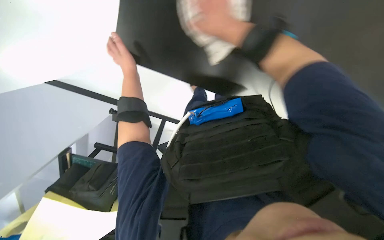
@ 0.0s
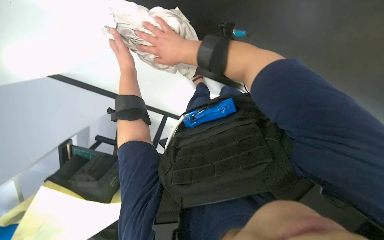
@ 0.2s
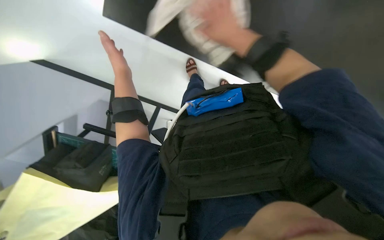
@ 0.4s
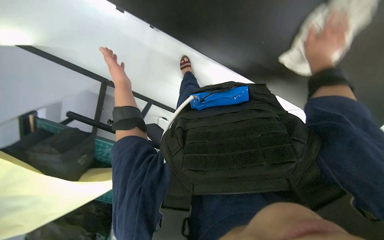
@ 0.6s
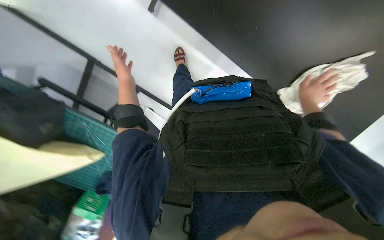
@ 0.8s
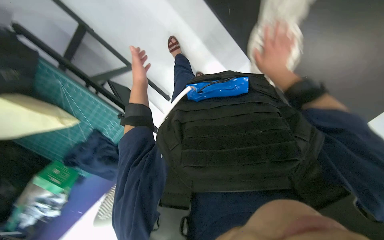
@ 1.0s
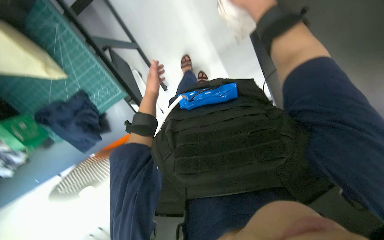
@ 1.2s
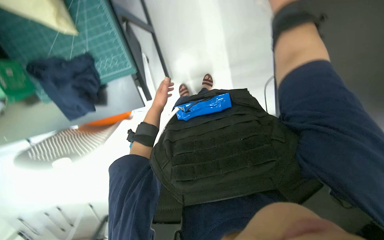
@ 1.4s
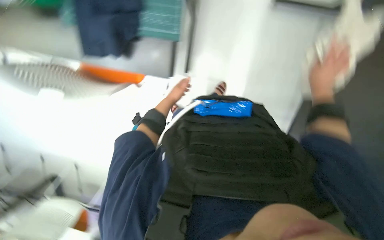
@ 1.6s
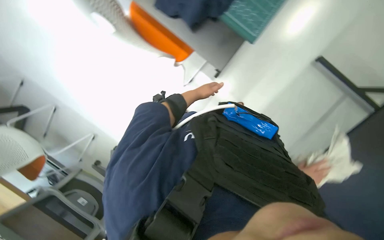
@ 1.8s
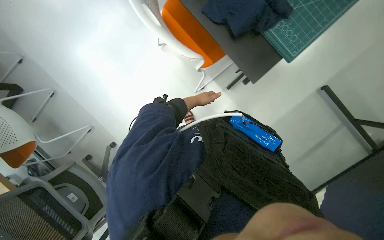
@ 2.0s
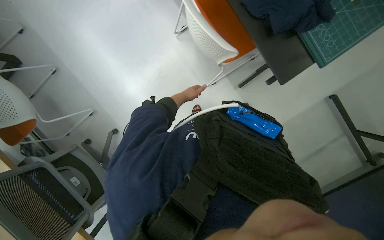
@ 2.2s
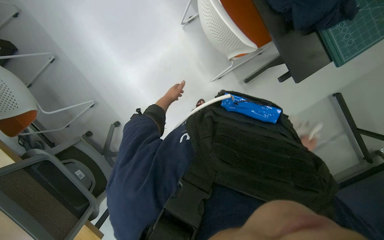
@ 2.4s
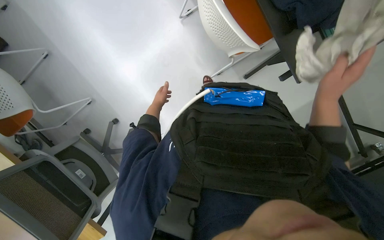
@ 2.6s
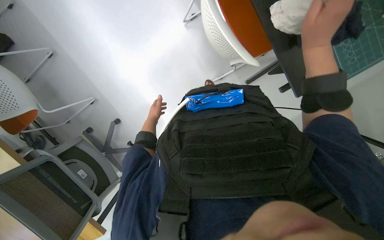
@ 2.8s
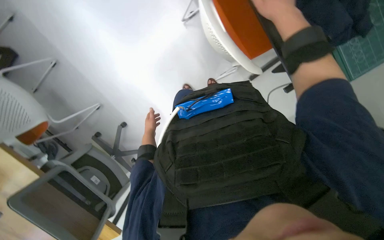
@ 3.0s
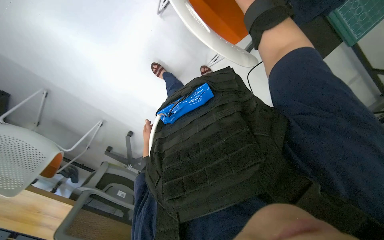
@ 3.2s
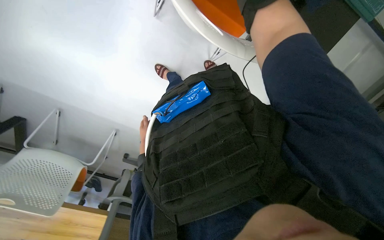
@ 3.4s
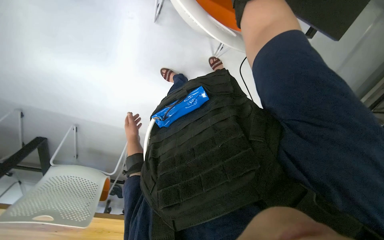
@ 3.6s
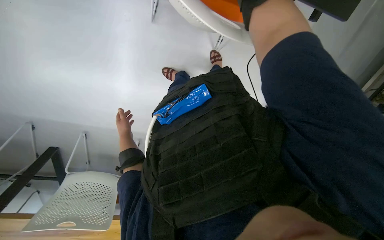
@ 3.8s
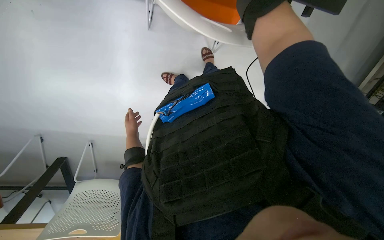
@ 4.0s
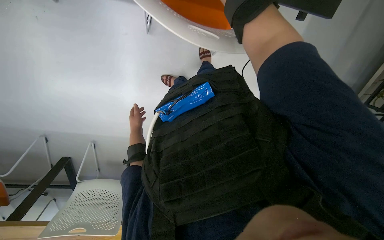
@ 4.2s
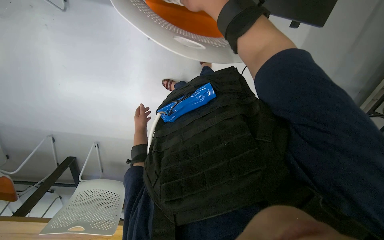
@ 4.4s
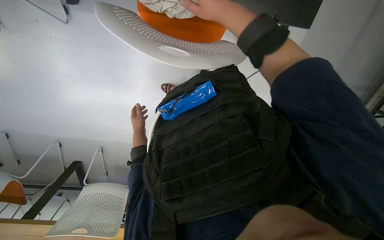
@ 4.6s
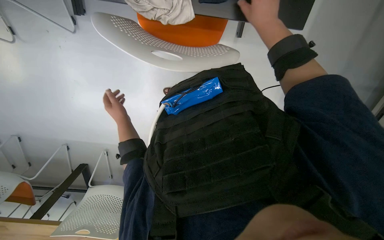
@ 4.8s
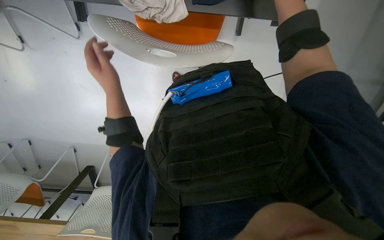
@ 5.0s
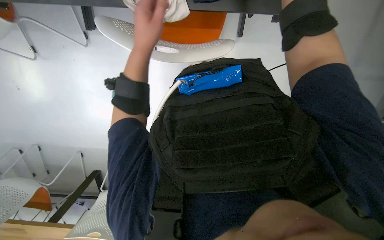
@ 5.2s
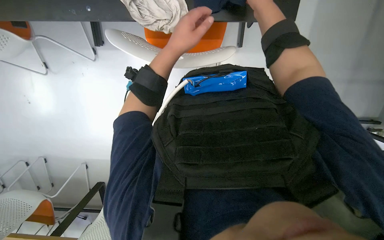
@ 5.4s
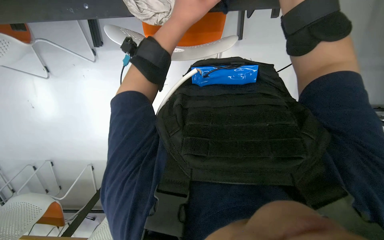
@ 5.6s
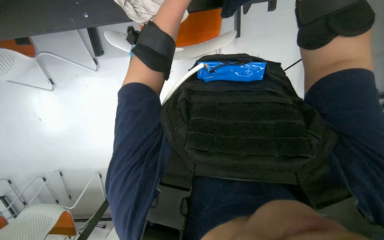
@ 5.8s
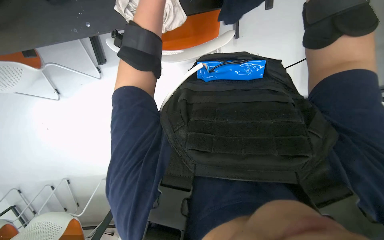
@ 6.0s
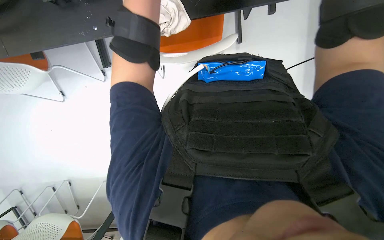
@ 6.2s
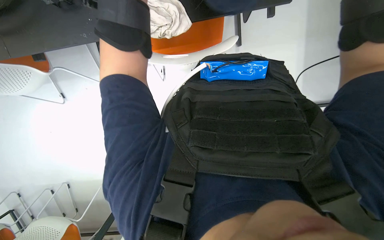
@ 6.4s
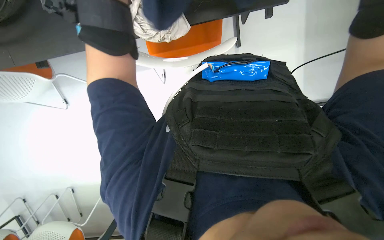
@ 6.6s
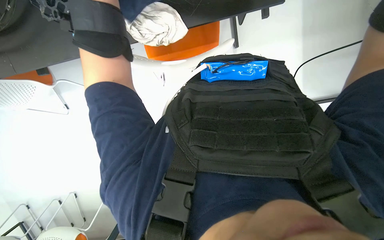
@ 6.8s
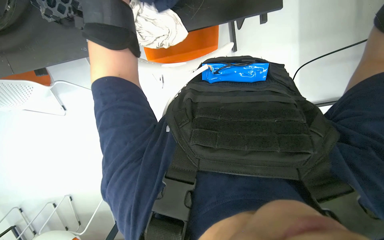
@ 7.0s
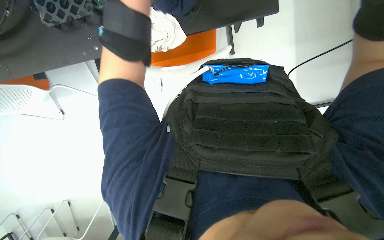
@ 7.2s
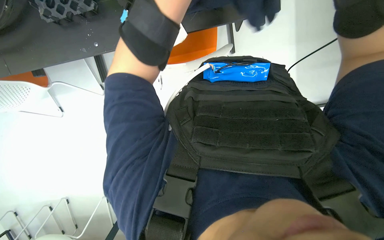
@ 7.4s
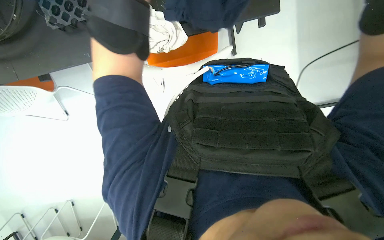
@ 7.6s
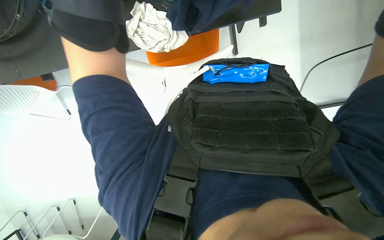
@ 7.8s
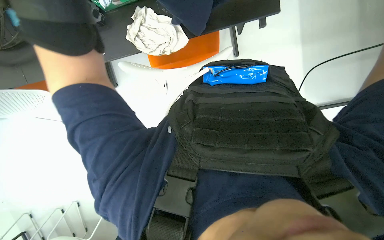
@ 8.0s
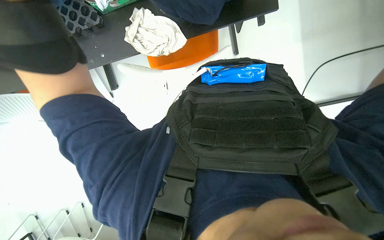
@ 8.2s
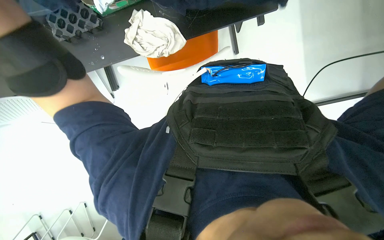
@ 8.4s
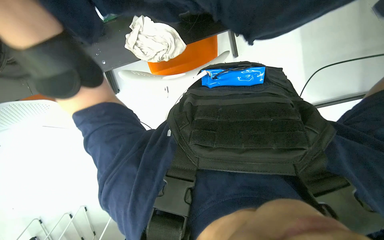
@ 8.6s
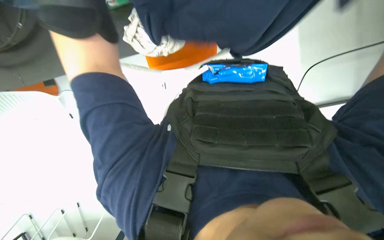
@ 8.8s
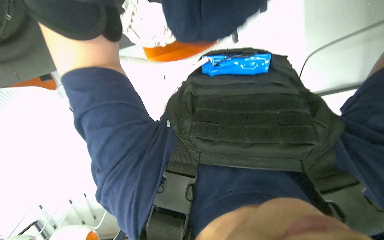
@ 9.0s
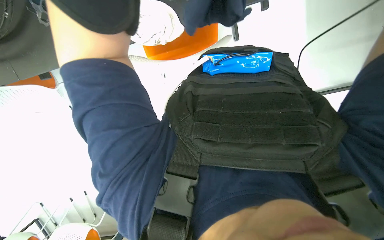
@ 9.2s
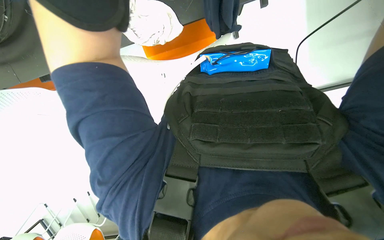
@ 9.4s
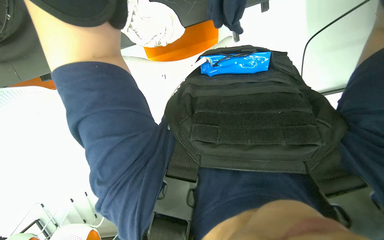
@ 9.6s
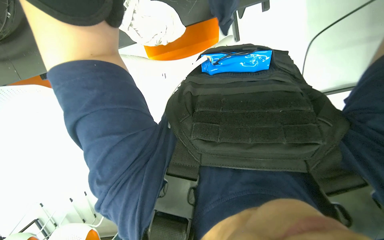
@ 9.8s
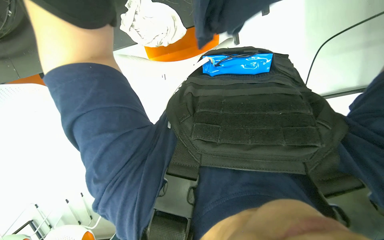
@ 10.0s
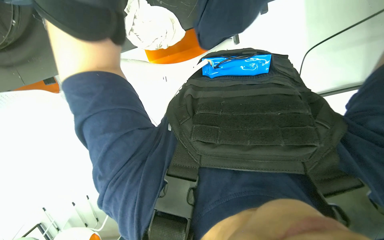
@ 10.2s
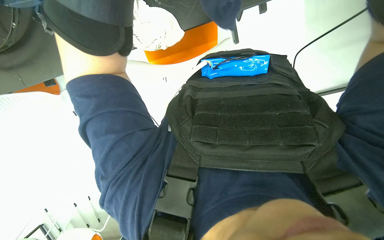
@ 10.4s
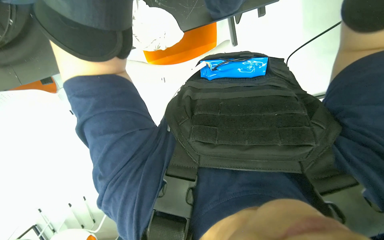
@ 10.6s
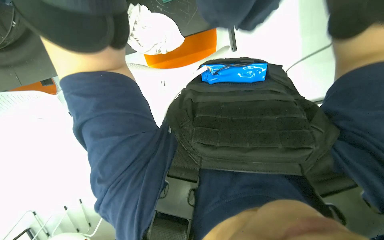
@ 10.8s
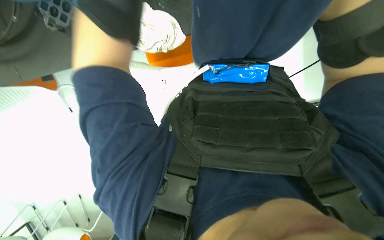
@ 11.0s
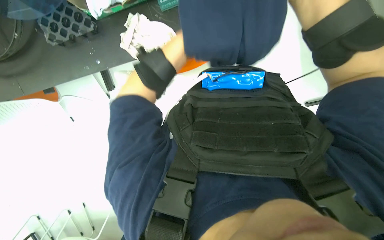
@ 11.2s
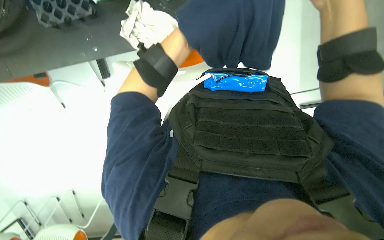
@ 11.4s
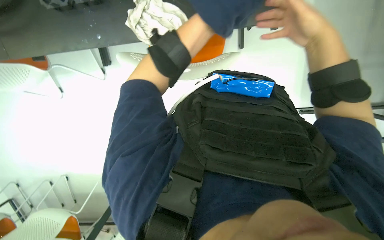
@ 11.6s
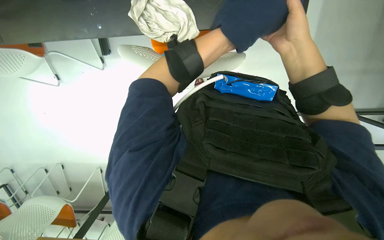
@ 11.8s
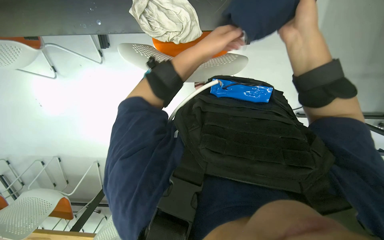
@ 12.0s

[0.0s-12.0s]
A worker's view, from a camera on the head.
Job: wiping surfaces.
The whole recording: Wiping various surfaces. The worker wipes various surfaces including a black table, a white shelf, and a window.
0.0s to 1.6s: The camera is aimed some 20 degrees further to the right. The scene rotates clockwise by approximately 30 degrees. The left hand heads farther from the camera and down the picture, covering some 40 cm.
1.6s to 3.0s: Everything in view rotates roughly 40 degrees clockwise.
3.0s to 4.4s: The scene rotates counterclockwise by roughly 30 degrees.

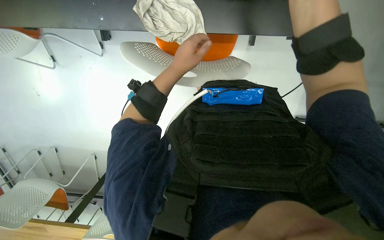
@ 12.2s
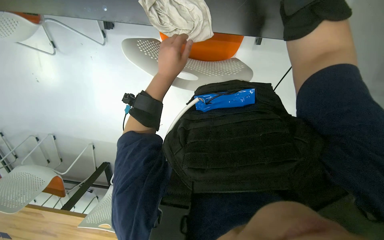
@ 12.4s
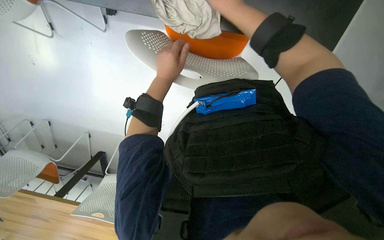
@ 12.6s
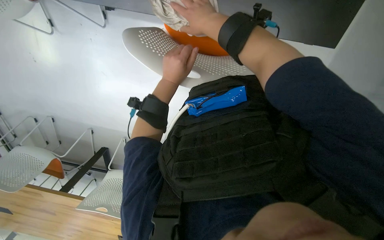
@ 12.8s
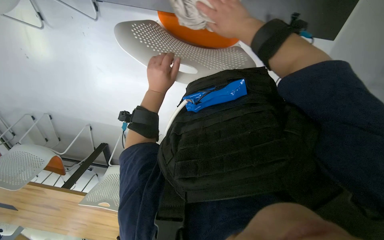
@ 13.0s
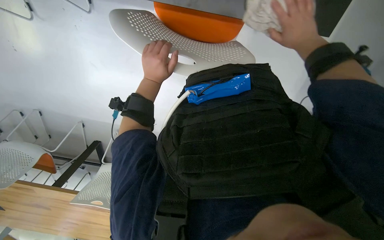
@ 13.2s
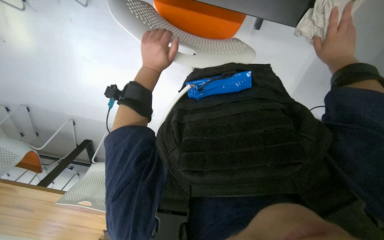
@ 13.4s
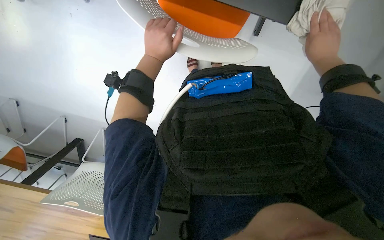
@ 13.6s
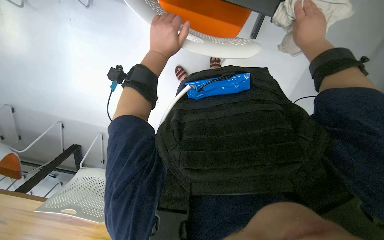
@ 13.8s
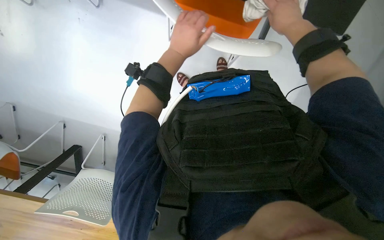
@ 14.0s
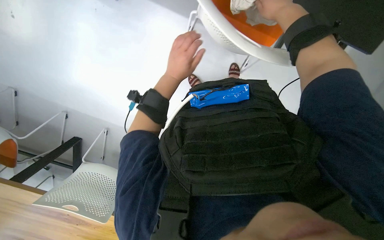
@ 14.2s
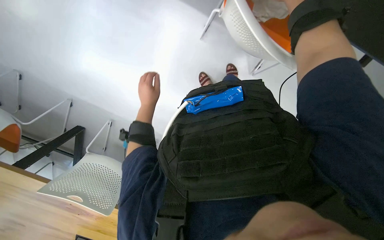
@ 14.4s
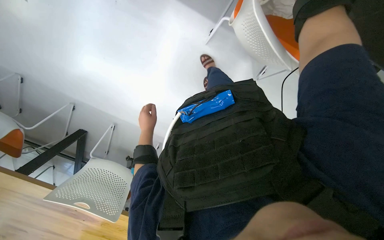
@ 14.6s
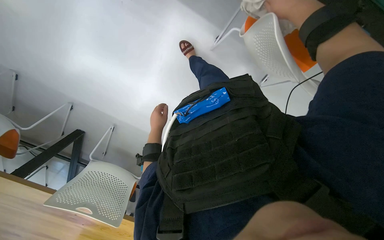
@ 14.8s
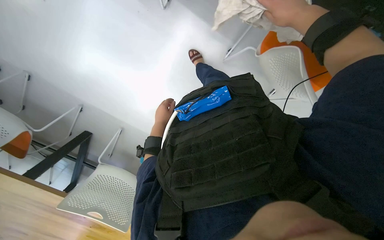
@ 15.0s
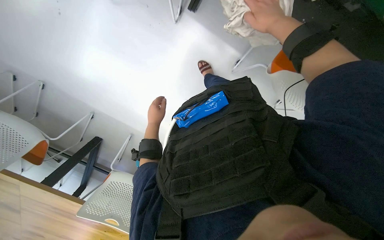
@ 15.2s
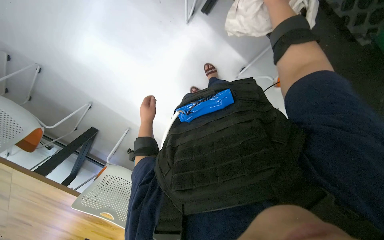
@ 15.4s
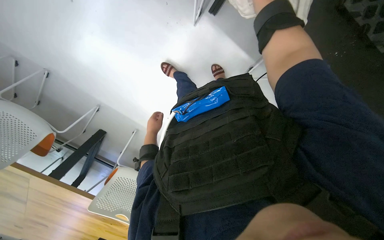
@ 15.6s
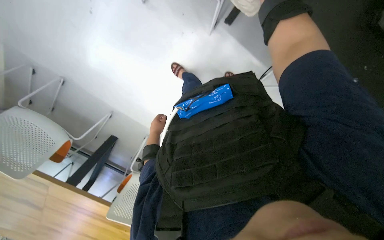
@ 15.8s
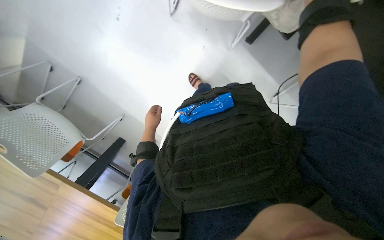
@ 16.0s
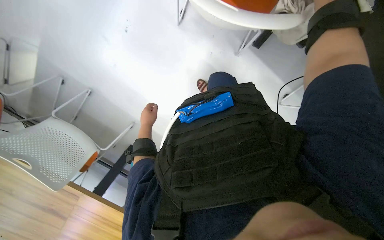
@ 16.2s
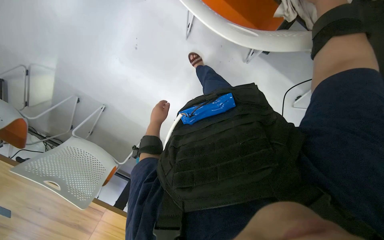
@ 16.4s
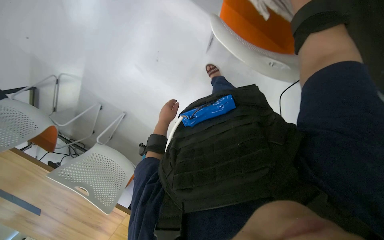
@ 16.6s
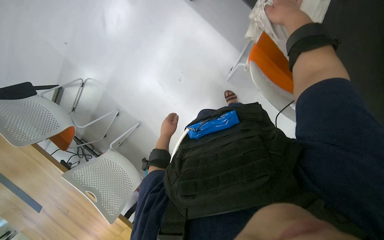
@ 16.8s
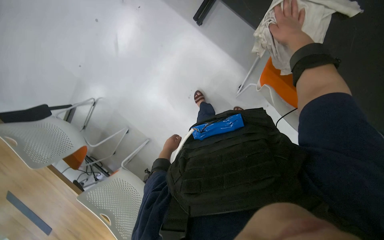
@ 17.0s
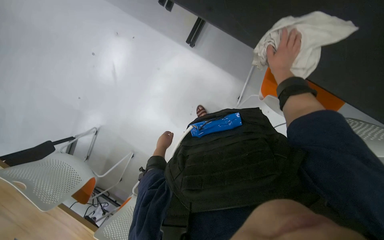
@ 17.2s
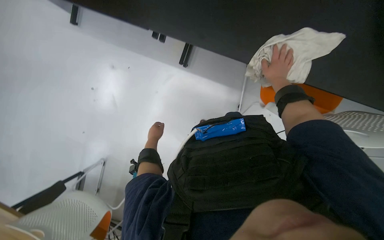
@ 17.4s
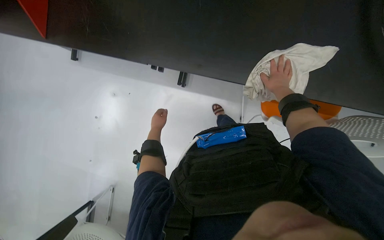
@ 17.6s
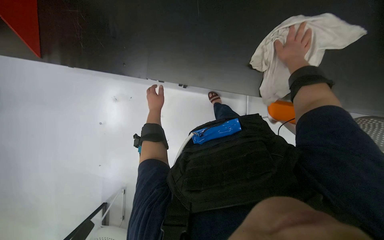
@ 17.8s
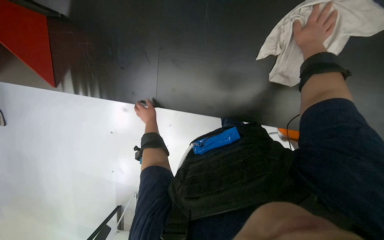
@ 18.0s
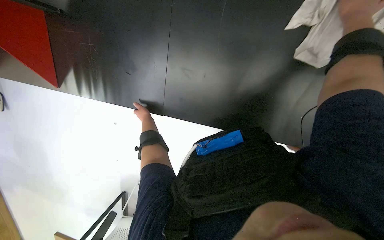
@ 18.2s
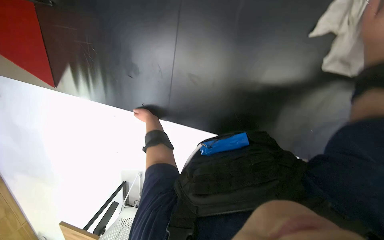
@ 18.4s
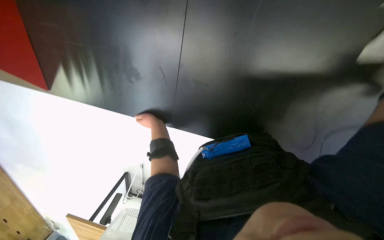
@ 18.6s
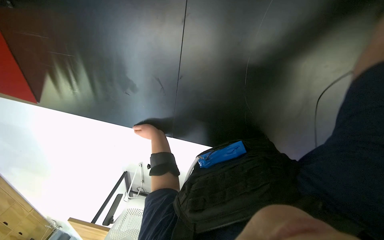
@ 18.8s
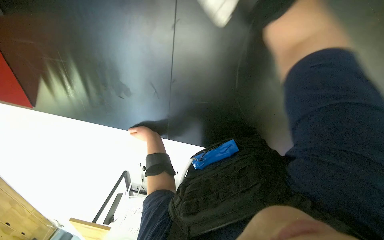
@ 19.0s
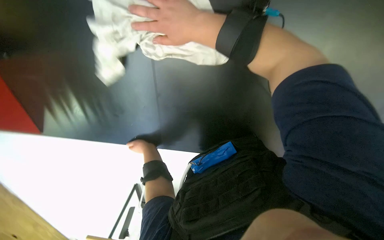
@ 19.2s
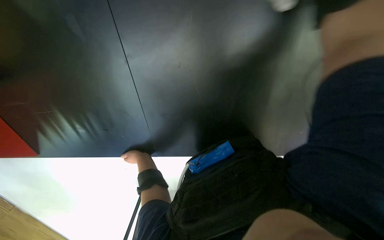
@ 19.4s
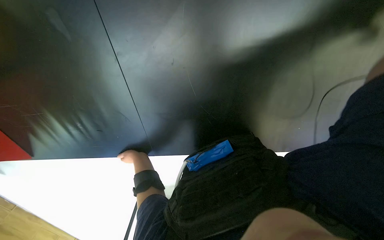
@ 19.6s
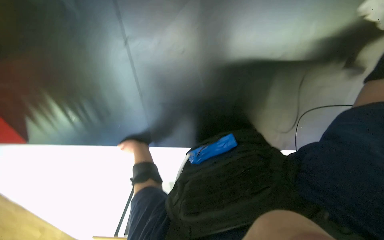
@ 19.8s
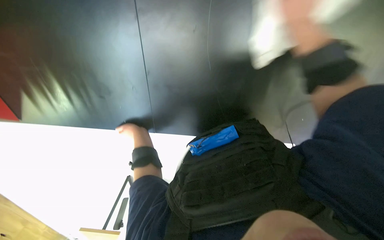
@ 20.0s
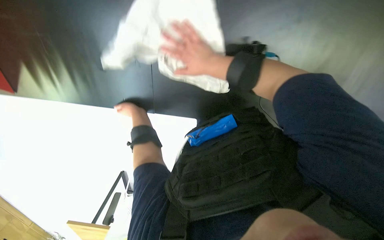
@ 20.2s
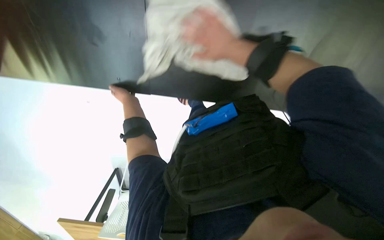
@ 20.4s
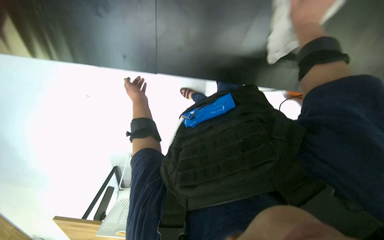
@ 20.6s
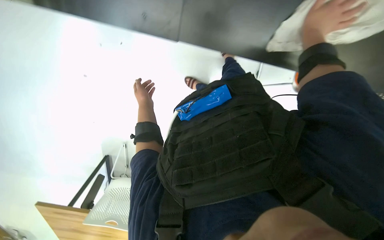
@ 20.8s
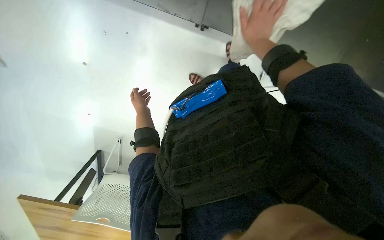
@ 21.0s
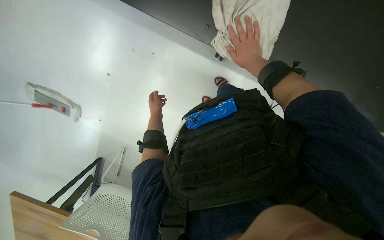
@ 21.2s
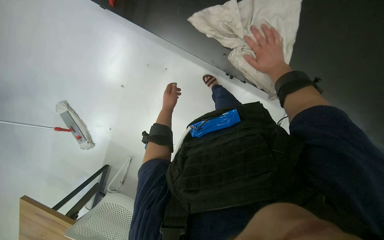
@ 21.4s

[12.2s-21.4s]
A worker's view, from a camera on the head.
Job: wiping surfaces.
The whole recording: Wiping various surfaces. The worker wipes various surfaces including a black table, a white shelf, and a window.
13.8s to 15.2s: The left hand travels down the picture and farther from the camera by some 10 cm.
15.2s to 16.8s: The camera is aimed roughly 25 degrees further to the left. The view tips upward by approximately 15 degrees.
16.8s to 18.4s: The view tips upward by approximately 15 degrees. The scene rotates counterclockwise by about 30 degrees.
19.8s to 21.4s: The view tilts approximately 20 degrees downward. The right hand travels farther from the camera and to the right by approximately 30 cm; the left hand goes some 15 cm farther from the camera.
